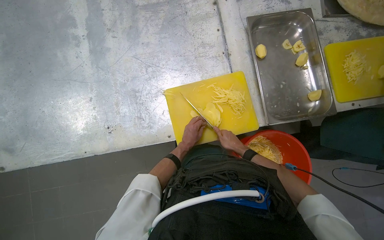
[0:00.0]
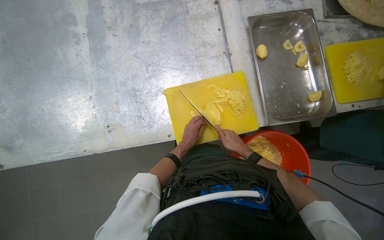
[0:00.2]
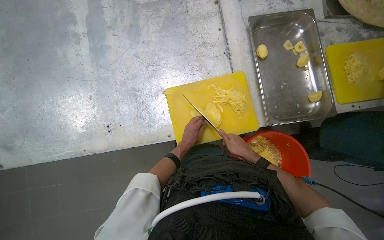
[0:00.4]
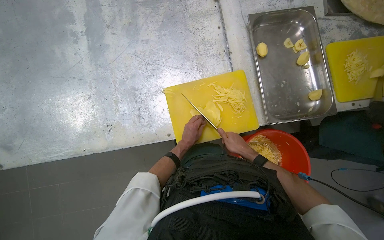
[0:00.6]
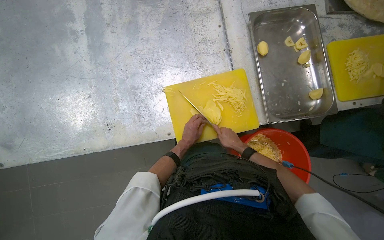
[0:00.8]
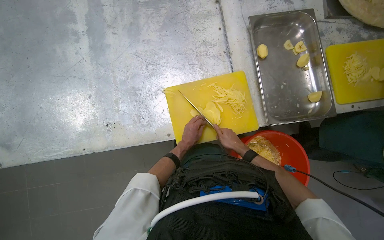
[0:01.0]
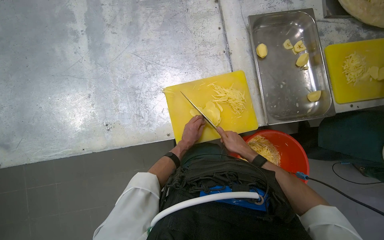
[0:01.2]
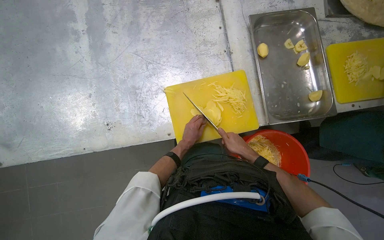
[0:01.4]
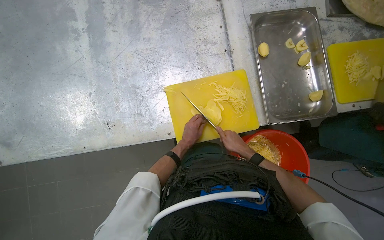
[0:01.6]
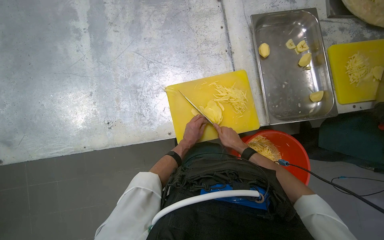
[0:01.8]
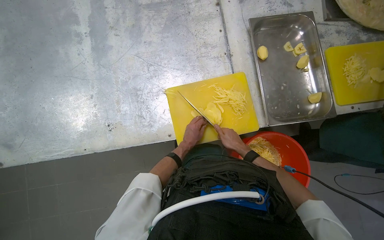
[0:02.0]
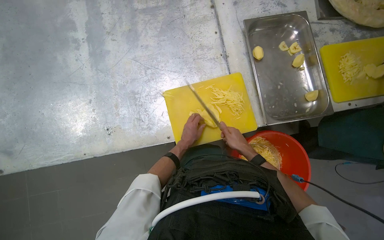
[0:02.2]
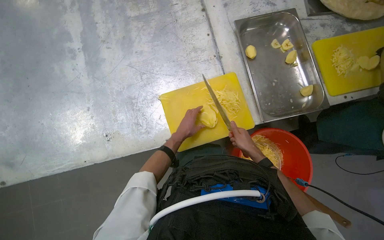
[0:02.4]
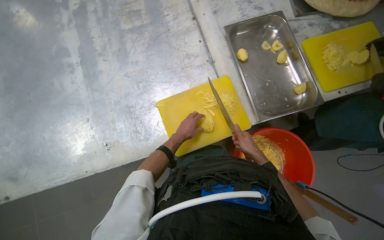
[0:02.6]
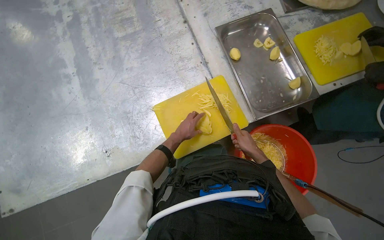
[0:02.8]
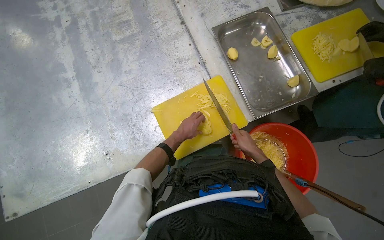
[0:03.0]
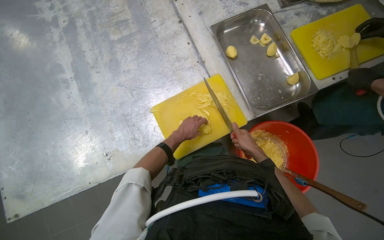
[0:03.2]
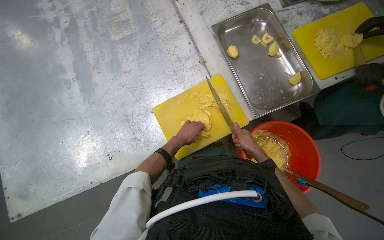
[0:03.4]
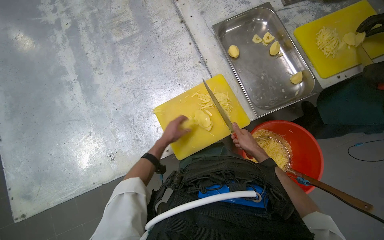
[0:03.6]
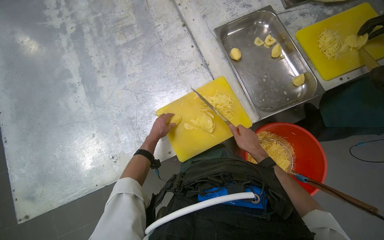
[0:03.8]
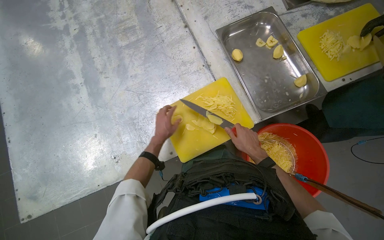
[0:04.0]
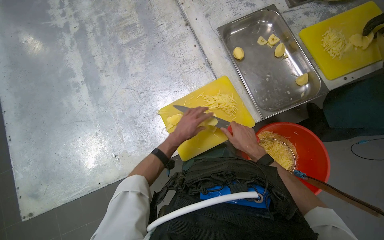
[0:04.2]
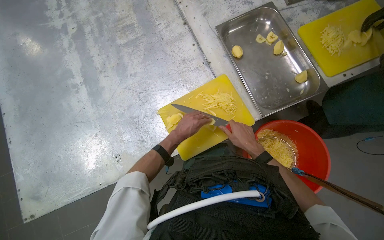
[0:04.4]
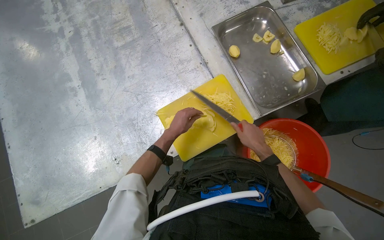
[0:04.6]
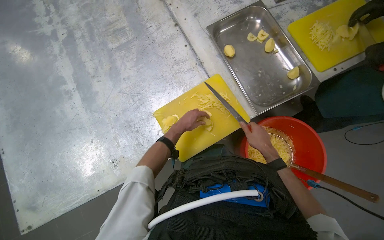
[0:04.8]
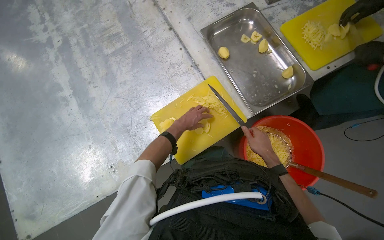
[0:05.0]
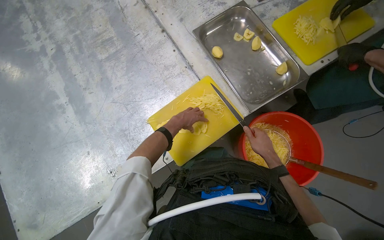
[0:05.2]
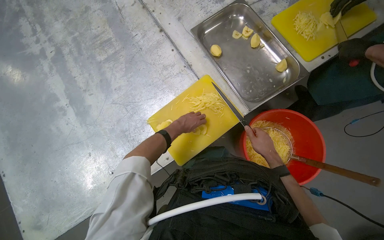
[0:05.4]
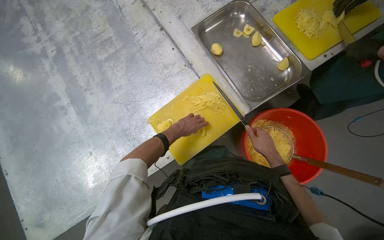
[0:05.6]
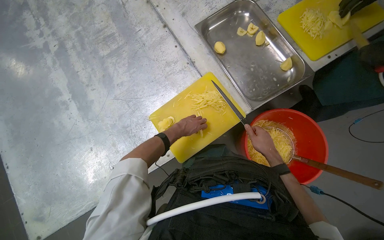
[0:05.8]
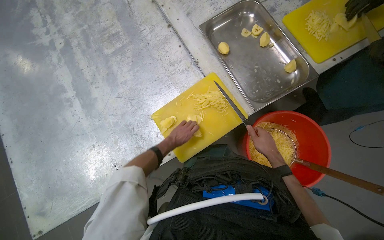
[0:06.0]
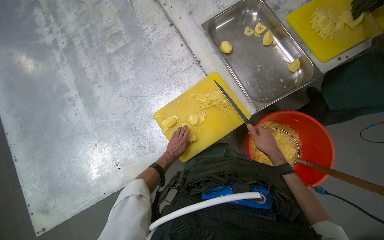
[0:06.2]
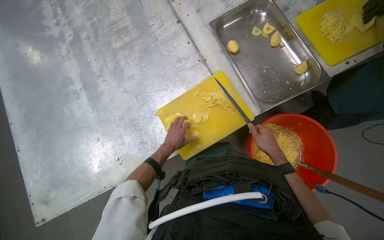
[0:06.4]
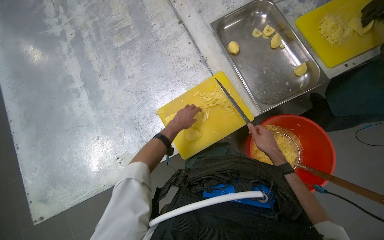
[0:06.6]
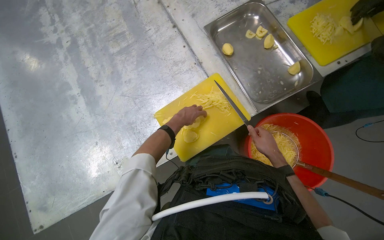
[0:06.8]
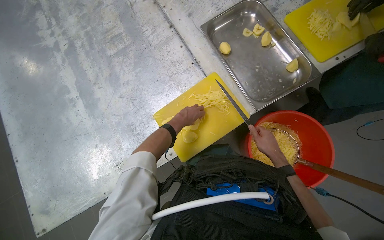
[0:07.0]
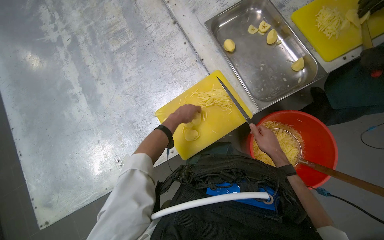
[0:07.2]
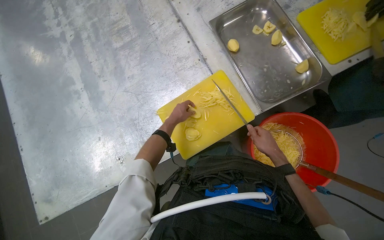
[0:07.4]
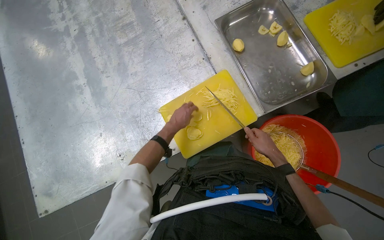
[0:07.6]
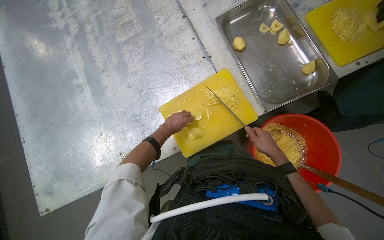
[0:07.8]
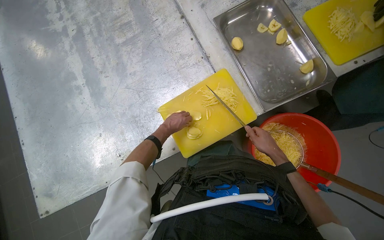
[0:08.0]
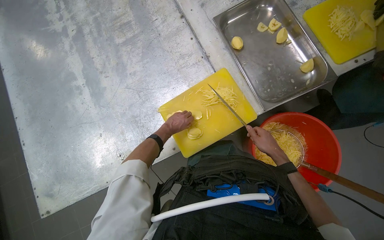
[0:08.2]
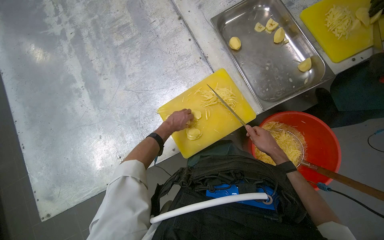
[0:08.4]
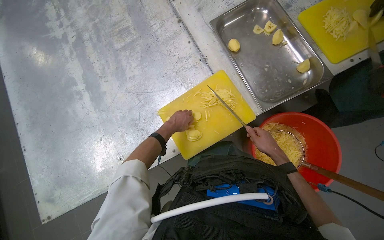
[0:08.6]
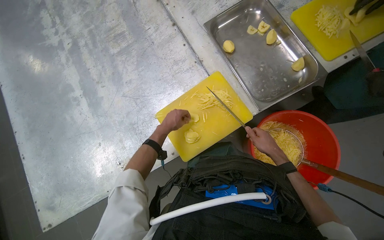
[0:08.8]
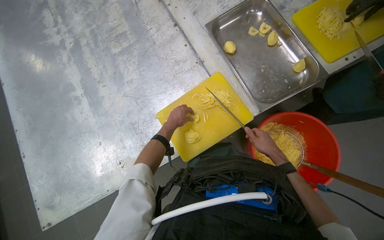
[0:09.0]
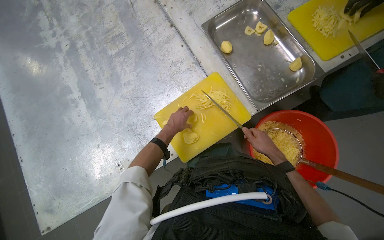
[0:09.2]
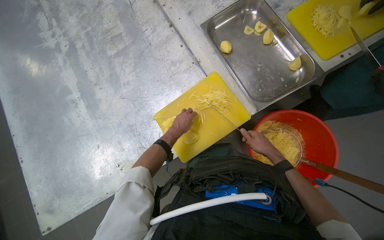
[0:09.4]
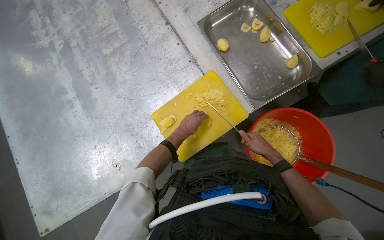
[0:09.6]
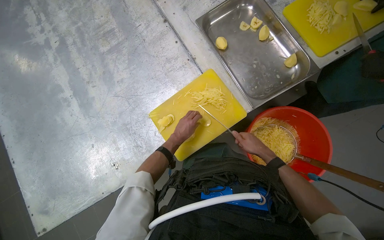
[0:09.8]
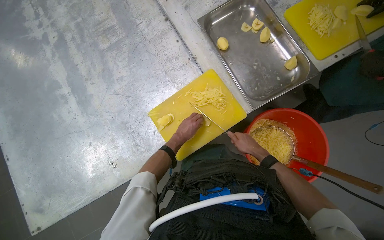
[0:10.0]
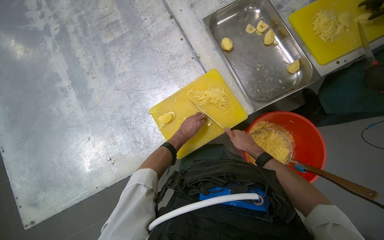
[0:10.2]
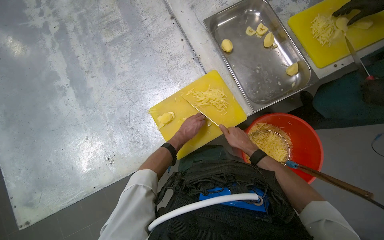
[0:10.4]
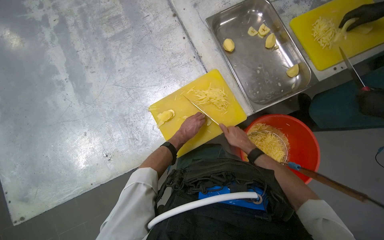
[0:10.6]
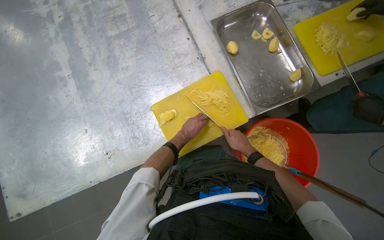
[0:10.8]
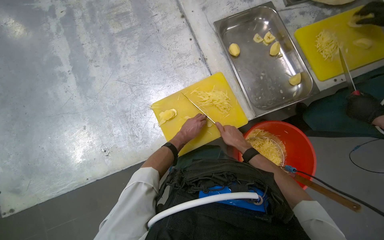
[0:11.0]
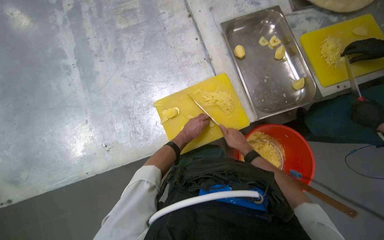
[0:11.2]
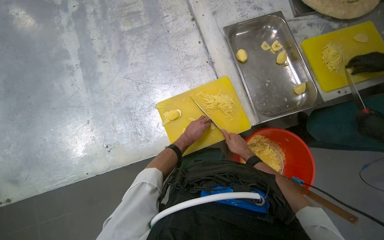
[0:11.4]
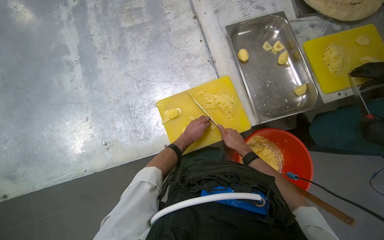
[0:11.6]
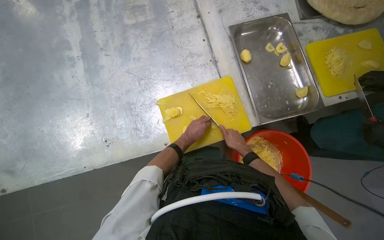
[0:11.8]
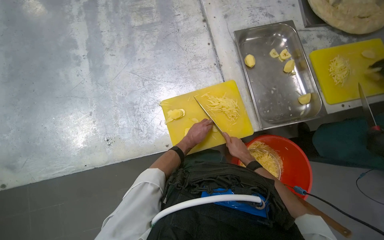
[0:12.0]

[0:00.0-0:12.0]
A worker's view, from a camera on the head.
Job: preparing food.
The whole recording: Slicing potatoes on cutting board. The worker continues slicing potatoes into thin strips on a yellow cutting board.
0:00.0 to 0:01.6: The hands make small movements and keep their place.
0:04.4 to 0:06.0: The right hand goes some 10 cm to the right.
0:07.6 to 0:09.0: The hands are busy where they are.
0:10.4 to 0:12.0: The hands make small movements and keep their place.

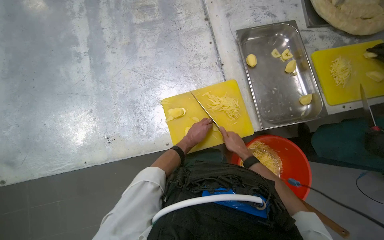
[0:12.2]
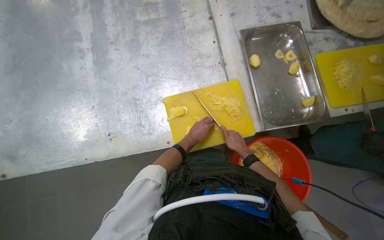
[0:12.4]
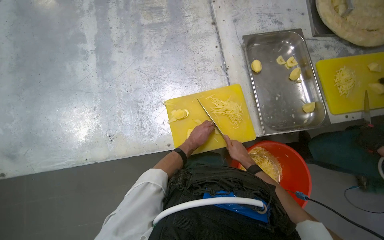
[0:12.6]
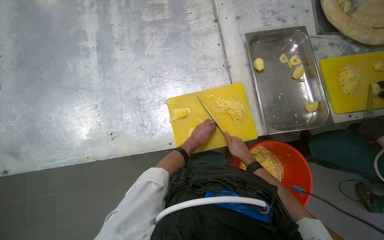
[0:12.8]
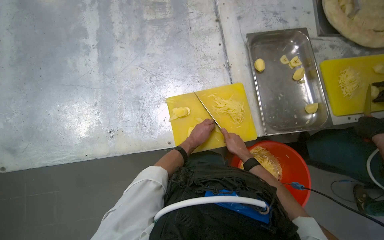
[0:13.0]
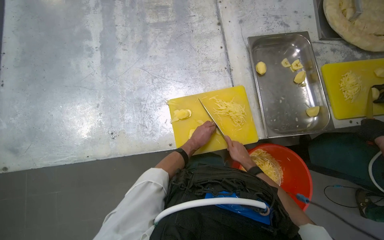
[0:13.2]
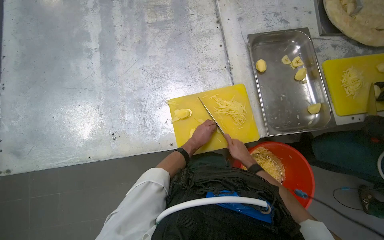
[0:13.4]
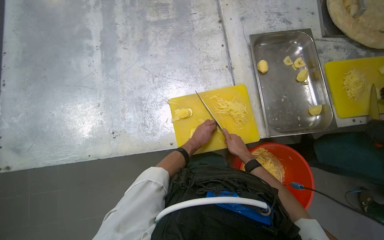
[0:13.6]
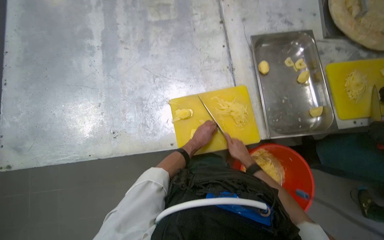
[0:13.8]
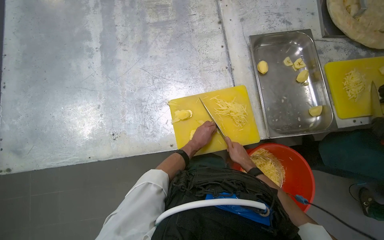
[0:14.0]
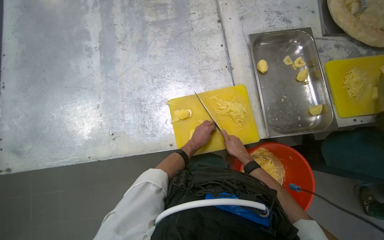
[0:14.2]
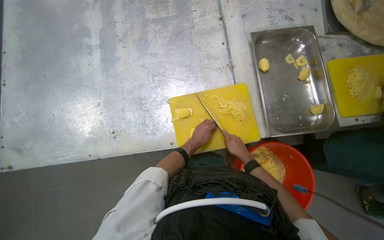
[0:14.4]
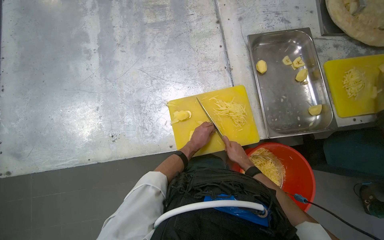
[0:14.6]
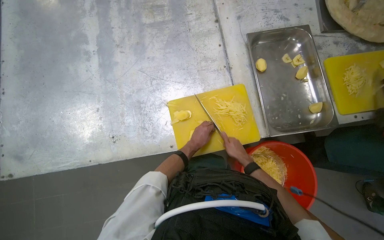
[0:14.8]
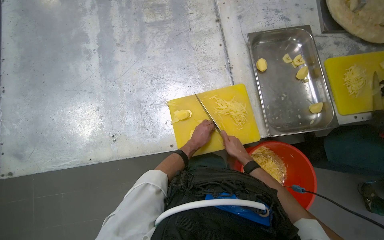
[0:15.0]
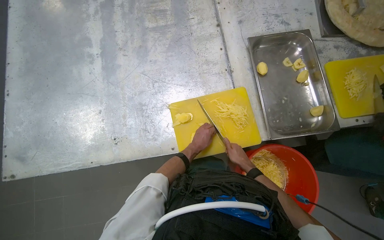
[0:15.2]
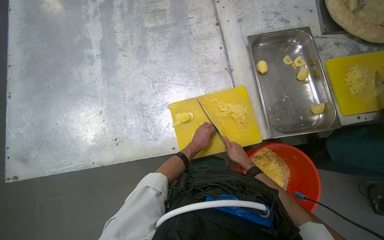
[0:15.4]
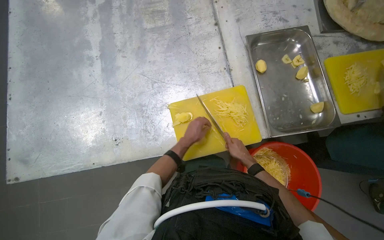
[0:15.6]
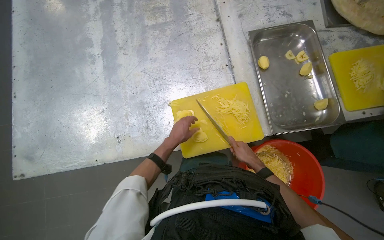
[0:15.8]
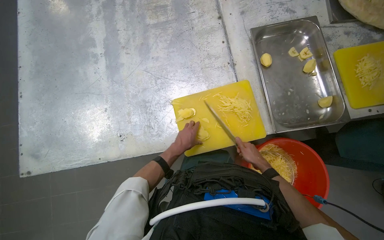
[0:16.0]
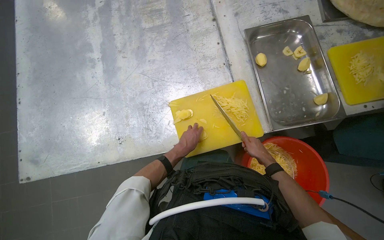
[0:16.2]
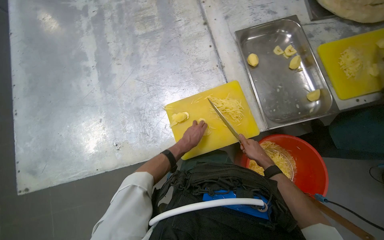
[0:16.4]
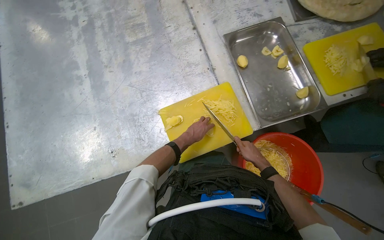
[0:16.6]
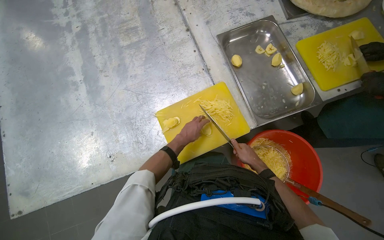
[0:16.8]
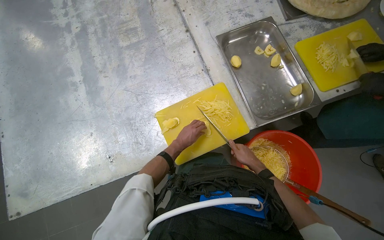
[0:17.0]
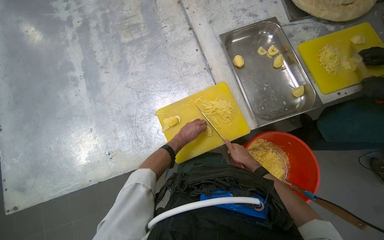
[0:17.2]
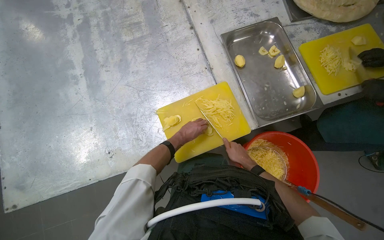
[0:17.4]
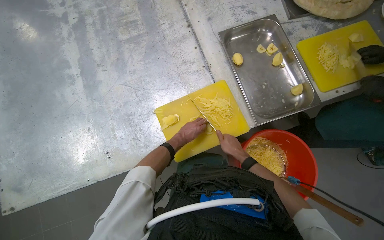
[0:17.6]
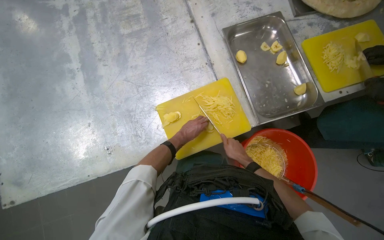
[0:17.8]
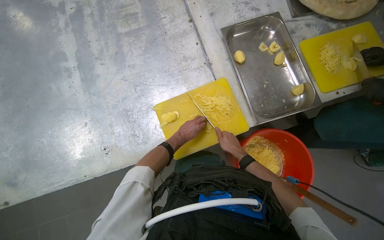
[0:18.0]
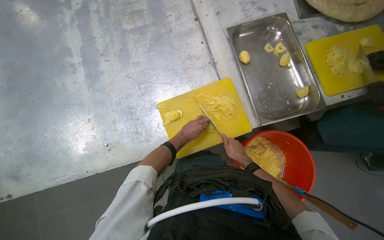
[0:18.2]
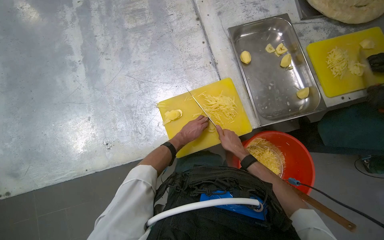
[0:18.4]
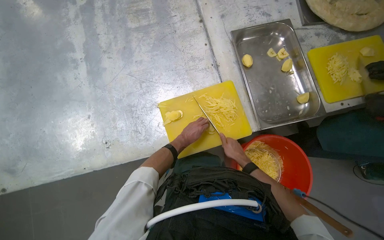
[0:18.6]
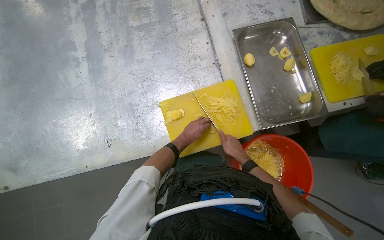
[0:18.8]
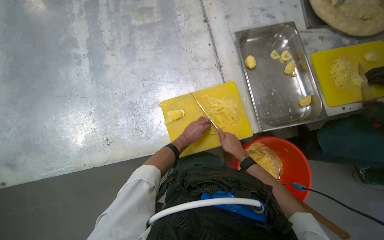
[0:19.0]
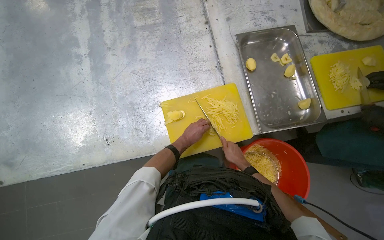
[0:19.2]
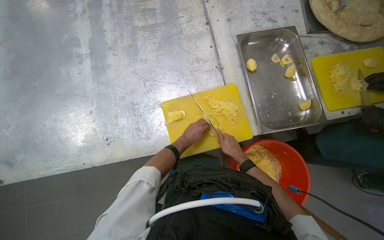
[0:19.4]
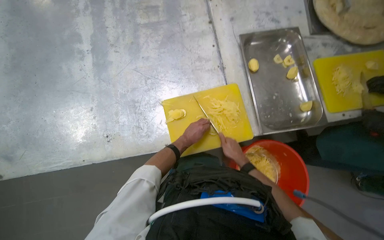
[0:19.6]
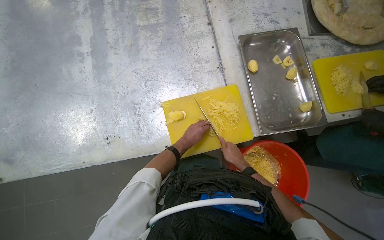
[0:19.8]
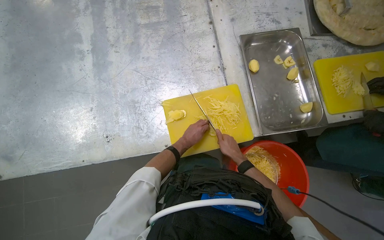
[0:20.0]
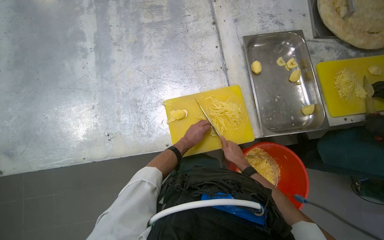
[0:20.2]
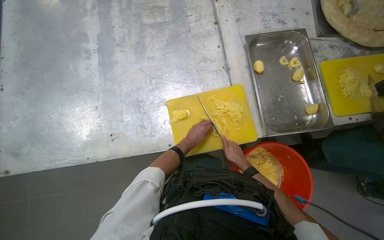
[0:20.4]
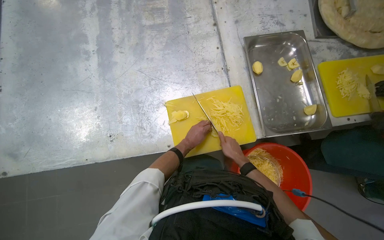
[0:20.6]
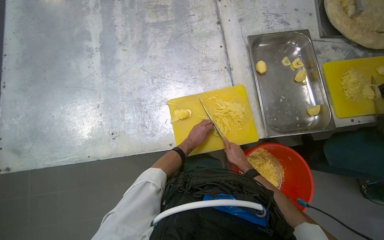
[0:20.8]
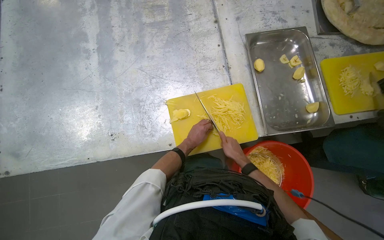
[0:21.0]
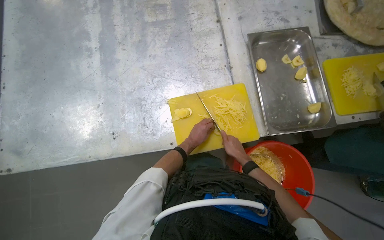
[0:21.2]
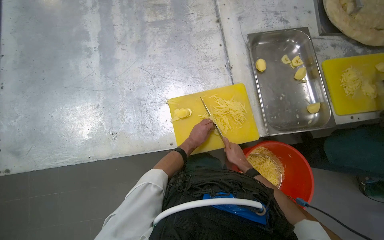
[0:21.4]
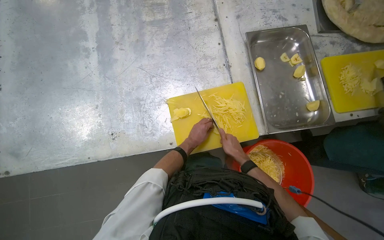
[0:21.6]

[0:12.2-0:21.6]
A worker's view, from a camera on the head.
Job: preparing food.
The whole recording: Slicing potatoes on cutting board. The worker continues slicing potatoes into thin strips on a yellow cutting board.
0:12.2 to 0:15.4: The hands work in one place, with small movements.
0:15.4 to 0:21.6: The hands make small movements and keep their place.
